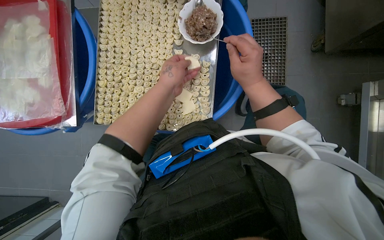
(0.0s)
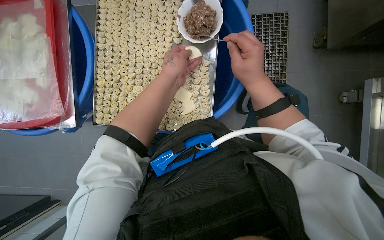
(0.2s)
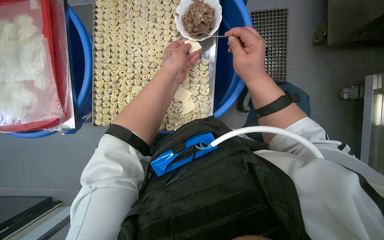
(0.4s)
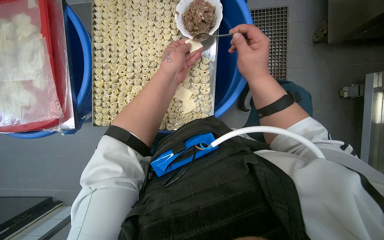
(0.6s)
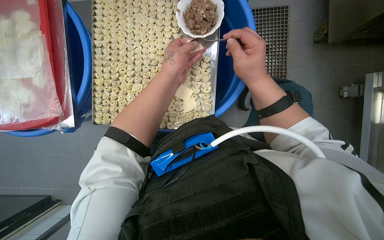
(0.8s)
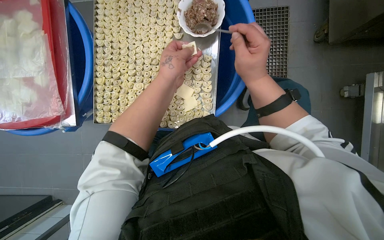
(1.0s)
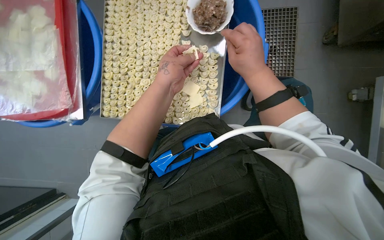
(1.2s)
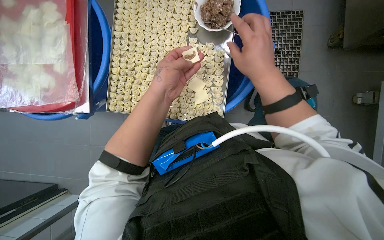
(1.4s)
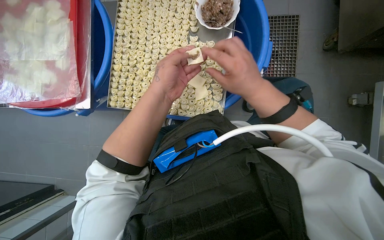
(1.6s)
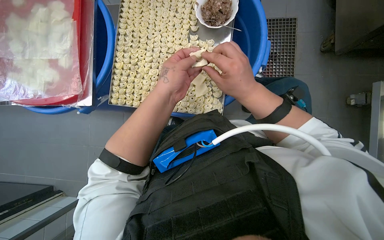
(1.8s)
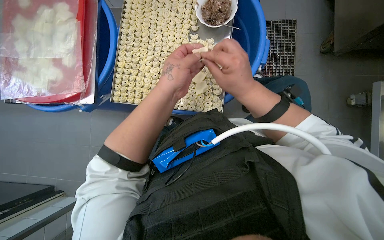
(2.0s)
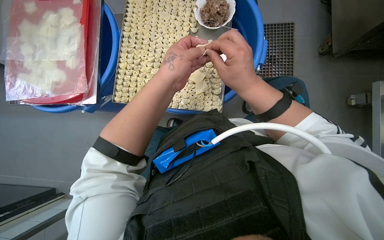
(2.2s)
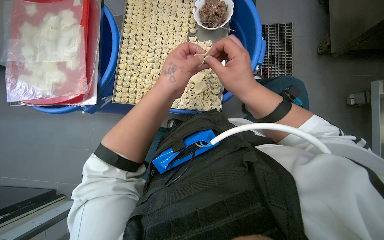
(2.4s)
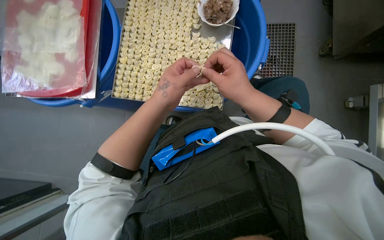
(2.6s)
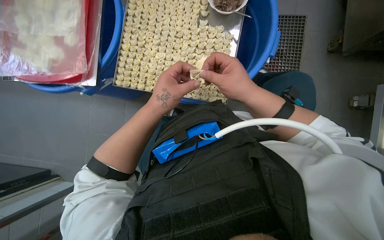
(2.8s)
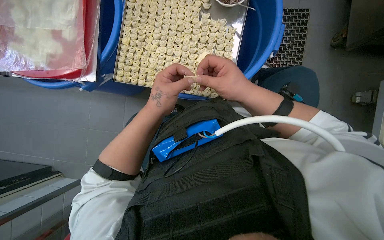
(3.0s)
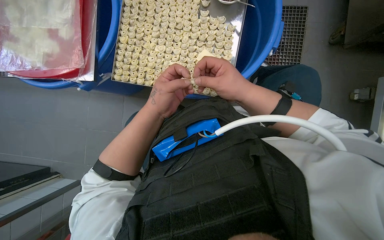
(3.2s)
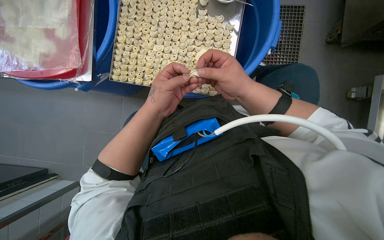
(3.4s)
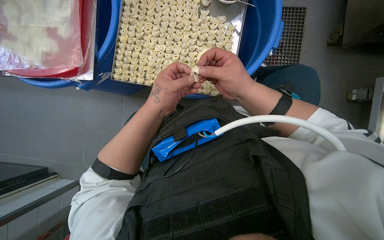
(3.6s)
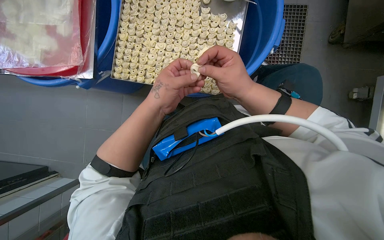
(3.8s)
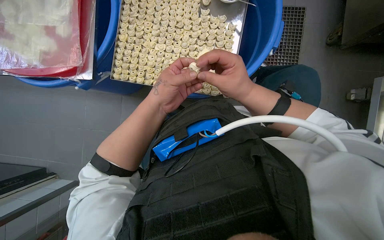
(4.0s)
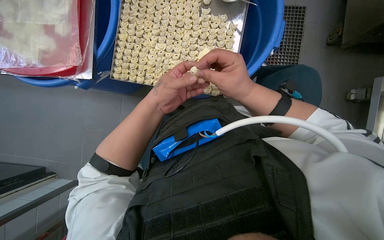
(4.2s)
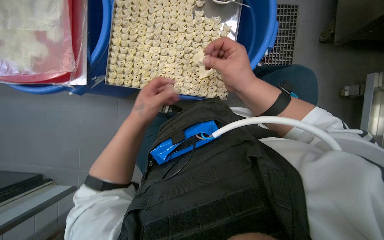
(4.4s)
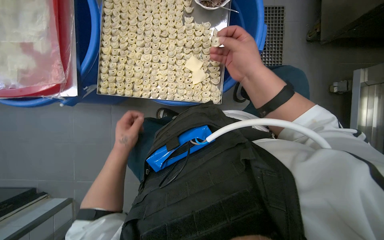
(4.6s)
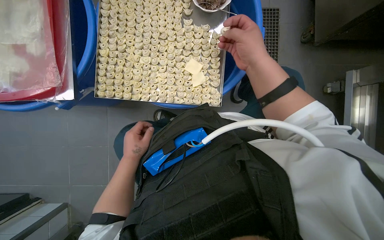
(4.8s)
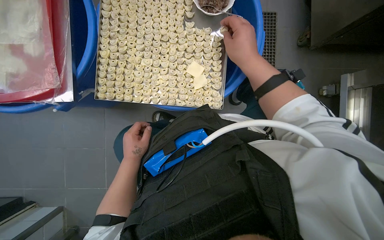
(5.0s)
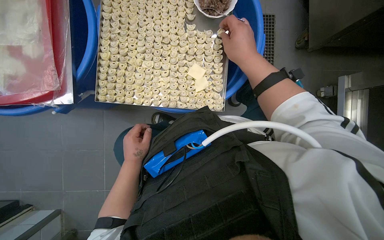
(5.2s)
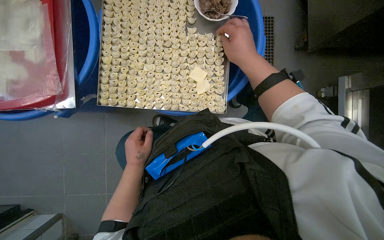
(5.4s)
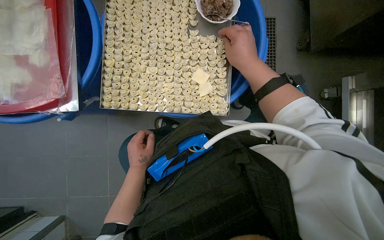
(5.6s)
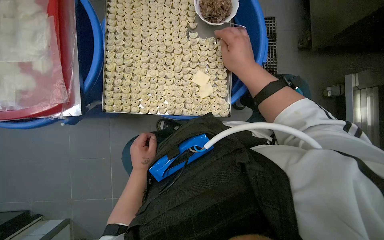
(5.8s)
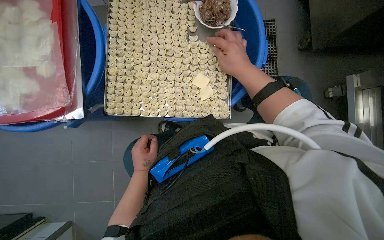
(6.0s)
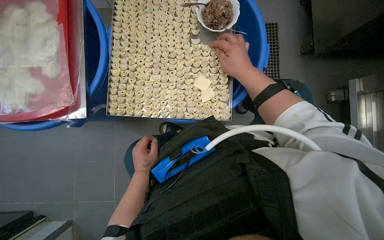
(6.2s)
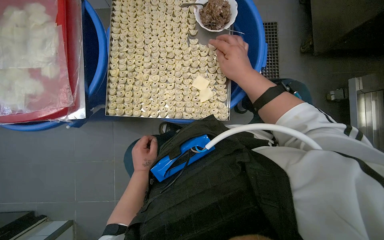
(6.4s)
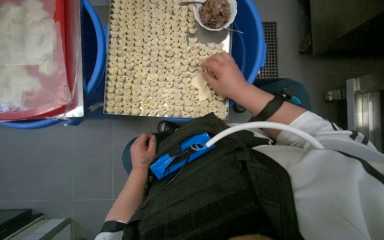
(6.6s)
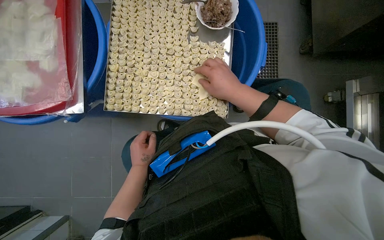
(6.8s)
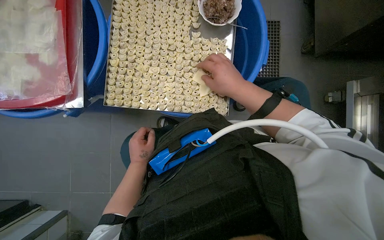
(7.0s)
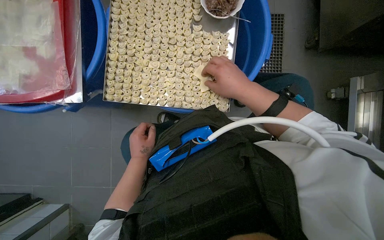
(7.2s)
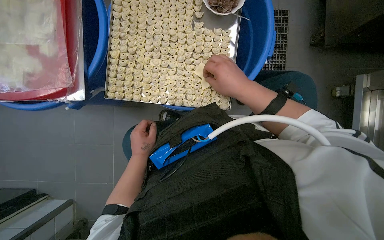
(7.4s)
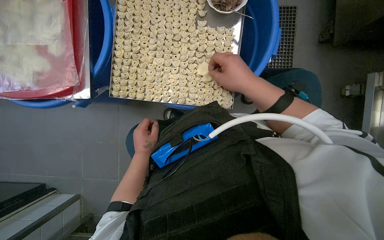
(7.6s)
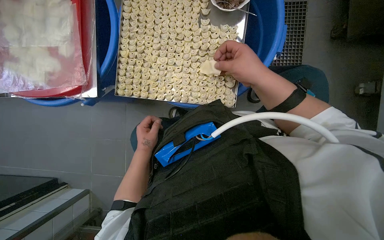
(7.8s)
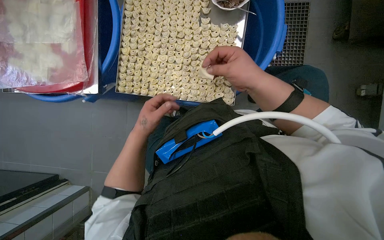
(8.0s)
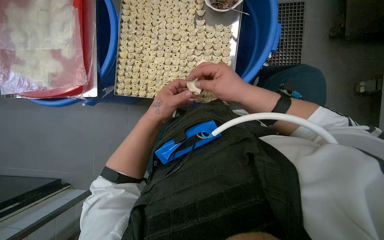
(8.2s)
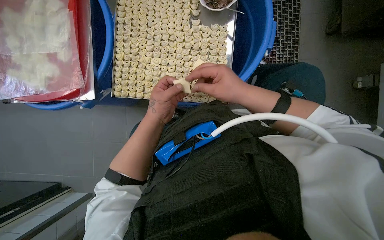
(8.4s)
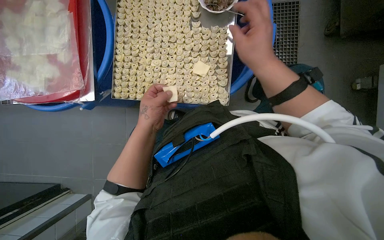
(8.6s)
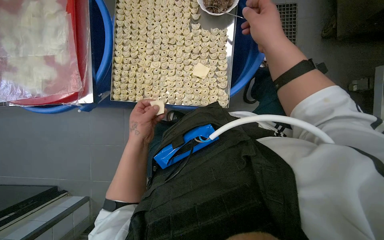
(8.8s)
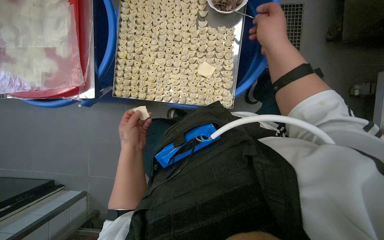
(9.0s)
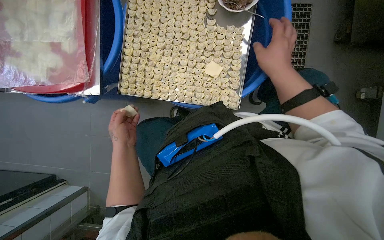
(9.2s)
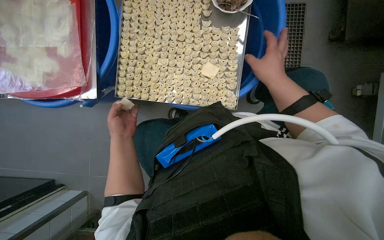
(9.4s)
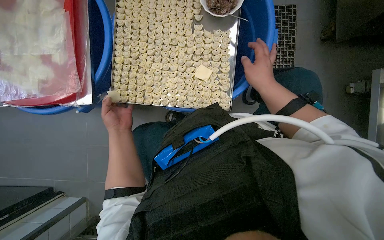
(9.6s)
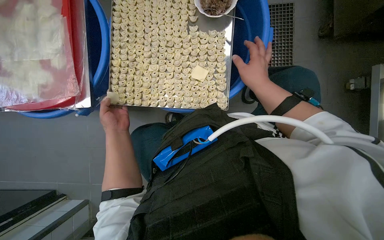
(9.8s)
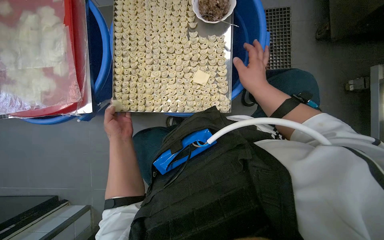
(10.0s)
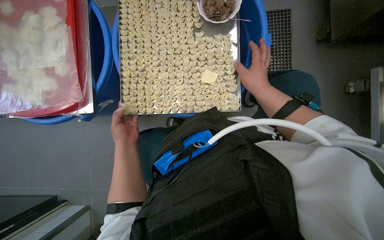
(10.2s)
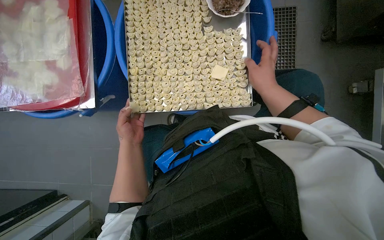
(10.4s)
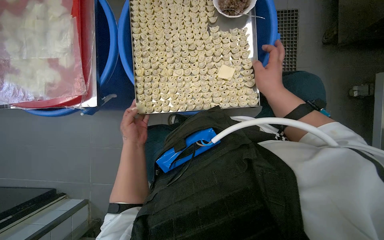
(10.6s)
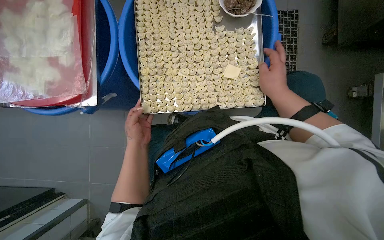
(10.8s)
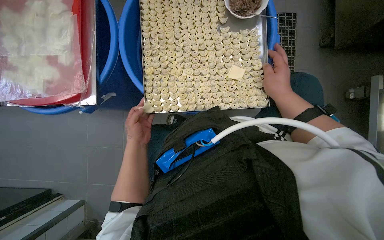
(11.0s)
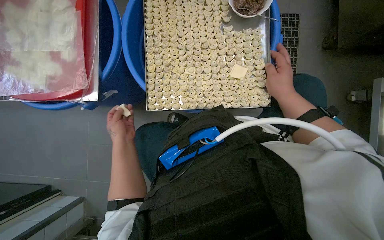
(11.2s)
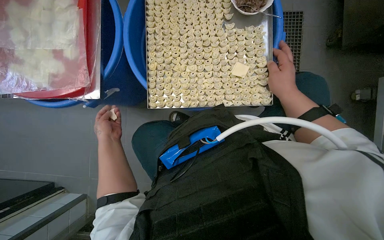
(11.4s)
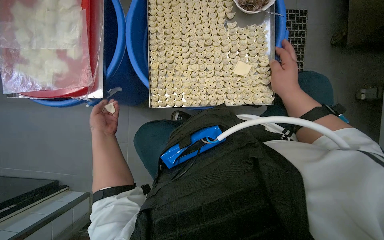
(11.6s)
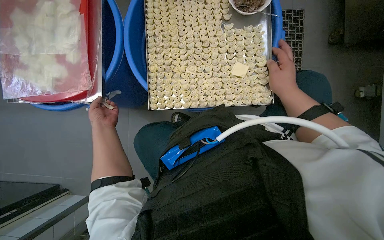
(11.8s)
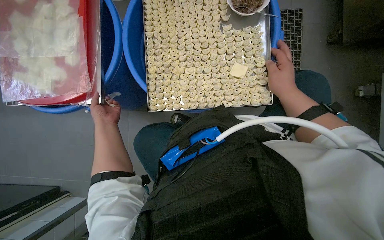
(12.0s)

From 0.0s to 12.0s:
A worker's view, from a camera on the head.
Job: preparing food.
The whole recording: Making dumplings with meat filling. The worker picks up dough, fills it with meat, folds it, and places the finished dumpling on a tray.
From 0.0s to 1.6s: The hands are busy where they are.
From 3.0s to 4.4s: The hands work in one place, with small movements.
From 4.4s to 6.0s: The right hand travels up the picture by approximately 10 cm. Meanwhile the left hand goes some 10 cm farther from the camera.
From 6.0s to 7.6s: The hands are busy where they are.
From 7.6s to 9.0s: The right hand moves up the picture, approximately 10 cm.
From 9.0s to 10.4s: The right hand travels down the picture by about 10 cm.
From 10.4s to 12.0s: The left hand moves to the left, approximately 15 cm.

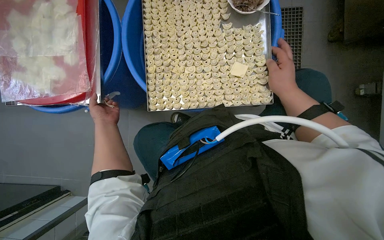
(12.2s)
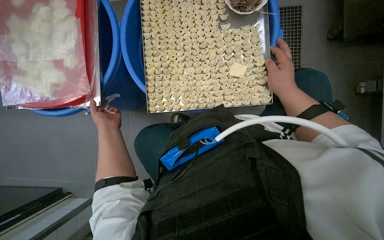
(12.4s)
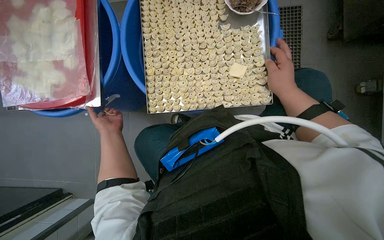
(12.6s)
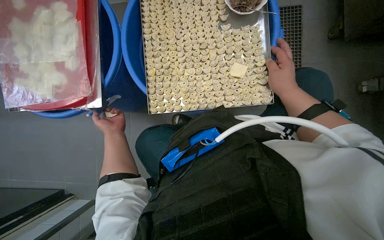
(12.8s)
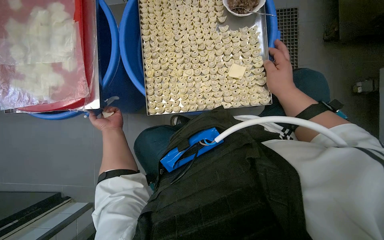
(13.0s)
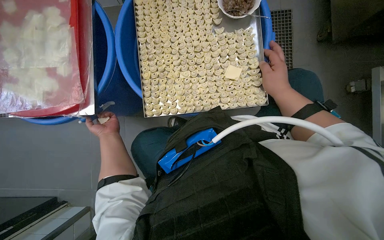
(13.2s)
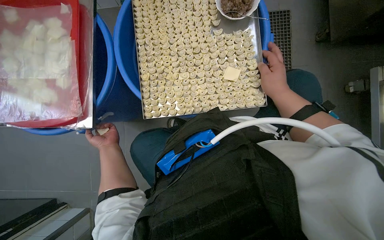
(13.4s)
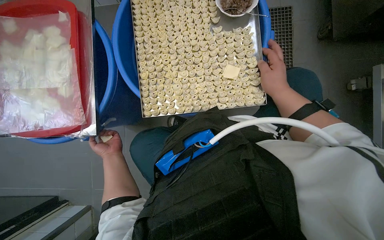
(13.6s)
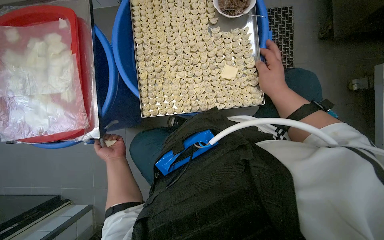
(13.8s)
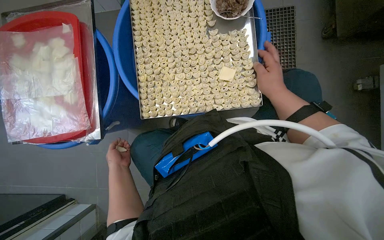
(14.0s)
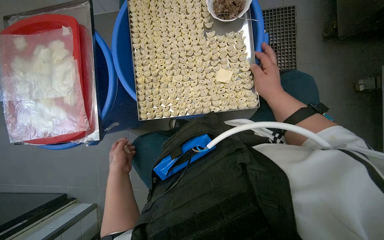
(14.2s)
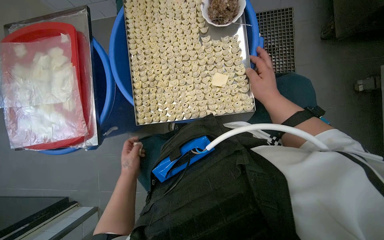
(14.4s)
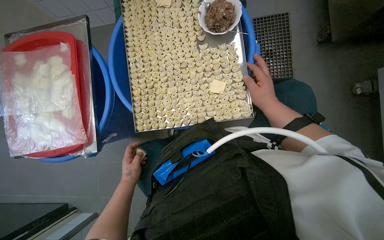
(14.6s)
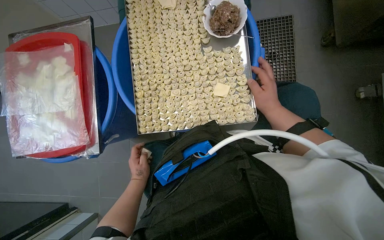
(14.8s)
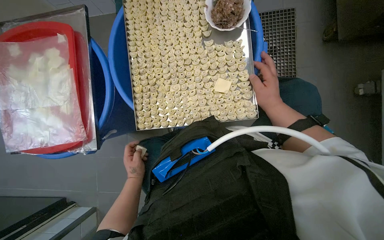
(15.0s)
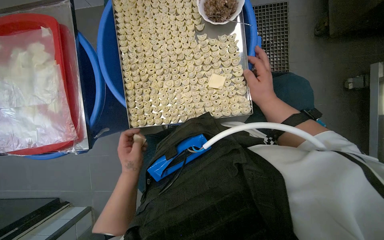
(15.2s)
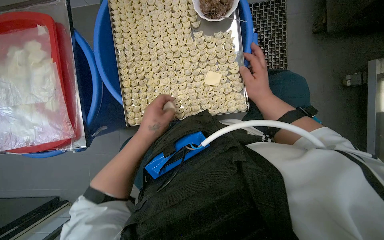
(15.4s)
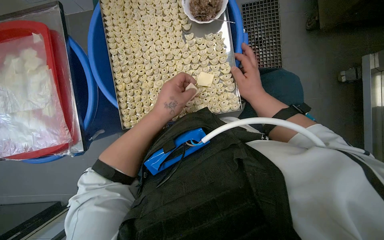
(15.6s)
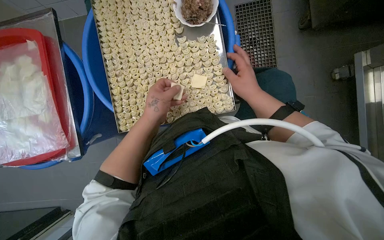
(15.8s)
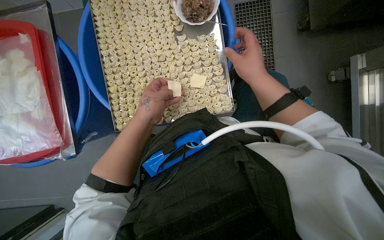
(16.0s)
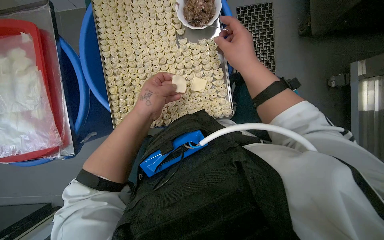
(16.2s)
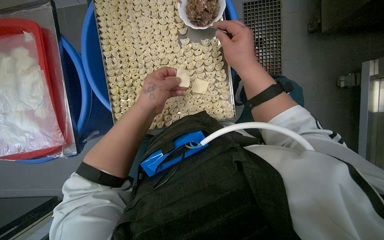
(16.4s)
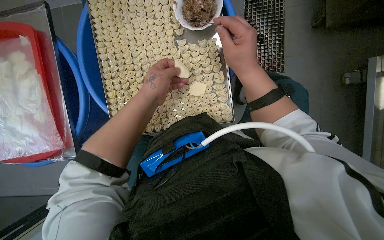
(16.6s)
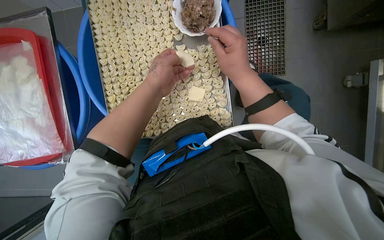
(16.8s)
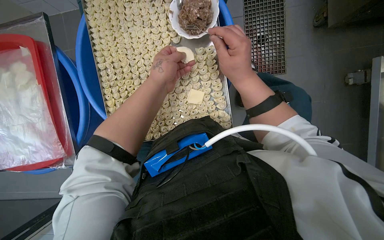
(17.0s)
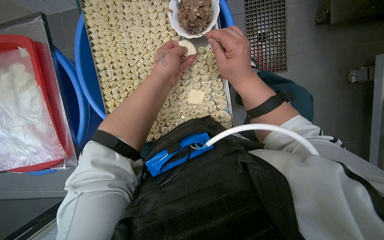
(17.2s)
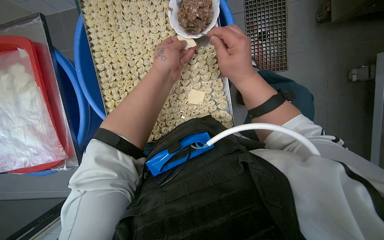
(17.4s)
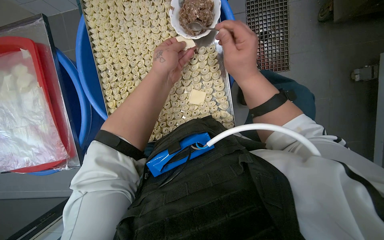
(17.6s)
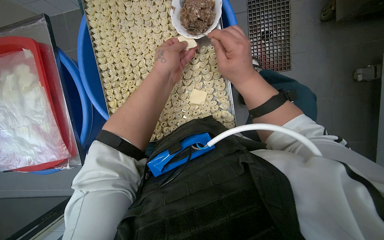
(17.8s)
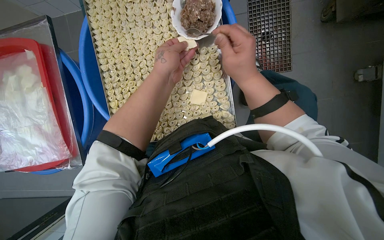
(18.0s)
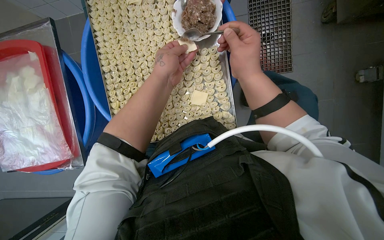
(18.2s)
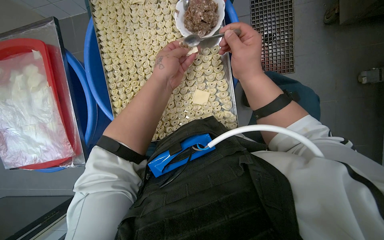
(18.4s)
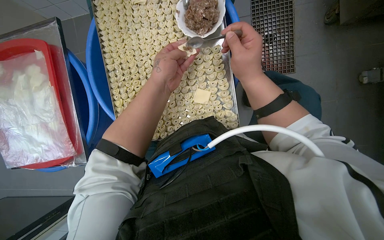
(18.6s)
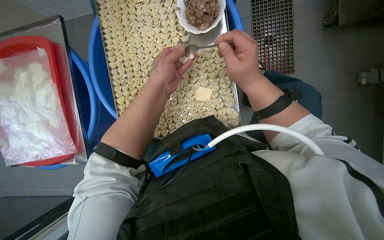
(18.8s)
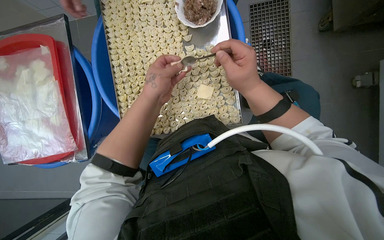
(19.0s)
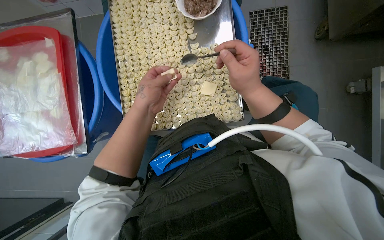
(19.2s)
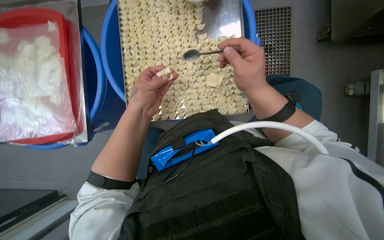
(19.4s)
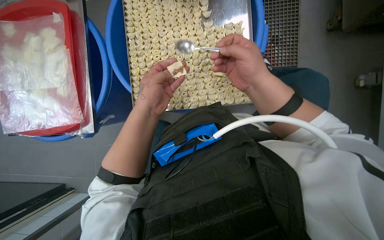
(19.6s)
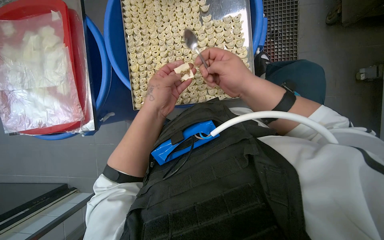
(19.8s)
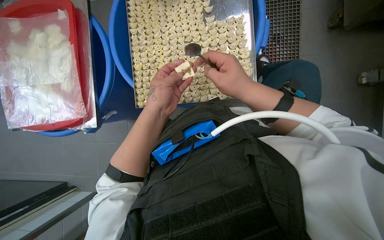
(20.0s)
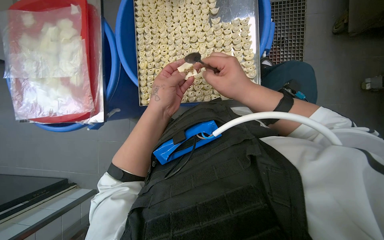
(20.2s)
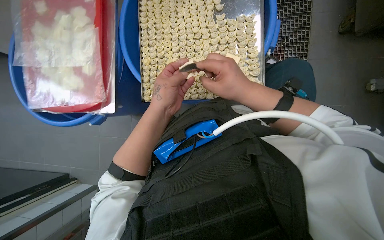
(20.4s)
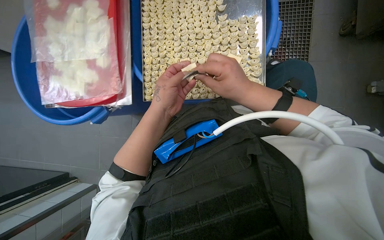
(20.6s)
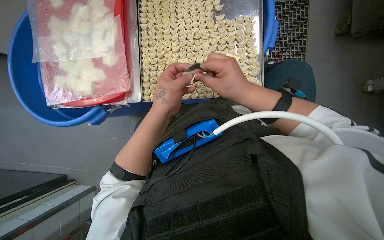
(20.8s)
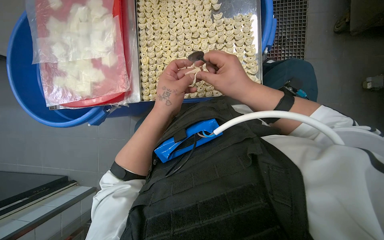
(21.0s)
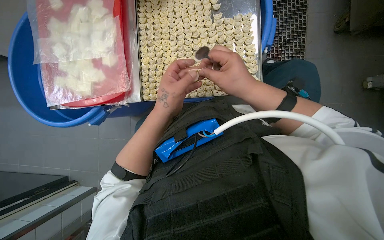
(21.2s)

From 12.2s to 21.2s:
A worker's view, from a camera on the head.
Job: preparing food.
The whole recording: Making dumplings with meat filling. The worker picks up dough, fills it with meat, folds it, and places the finished dumpling on a tray.
From 12.2s to 13.8s: The left hand travels down the picture by roughly 10 cm.
From 13.8s to 15.2s: The left hand shifts approximately 15 cm to the right and nearer to the camera.
From 15.2s to 16.6s: The left hand travels up the picture and to the right by about 30 cm. Meanwhile the right hand travels nearer to the camera and up the picture by about 15 cm.
From 18.2s to 19.8s: The left hand shifts approximately 20 cm down the picture.
From 19.8s to 21.2s: The hands are busy where they are.
